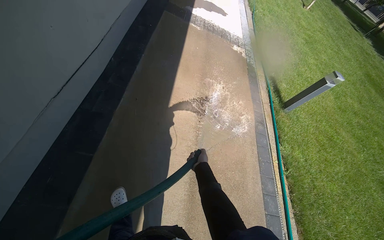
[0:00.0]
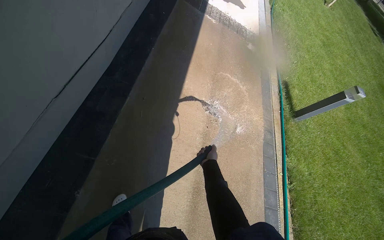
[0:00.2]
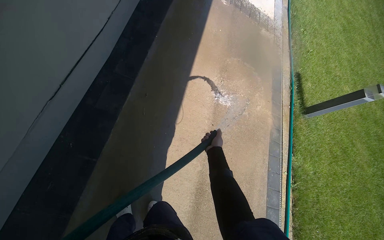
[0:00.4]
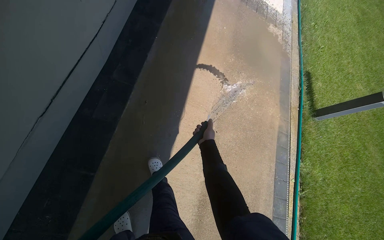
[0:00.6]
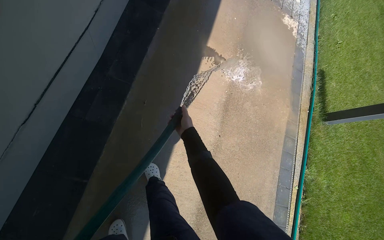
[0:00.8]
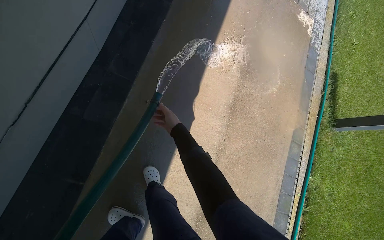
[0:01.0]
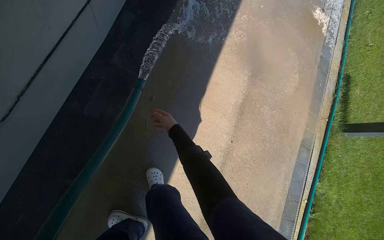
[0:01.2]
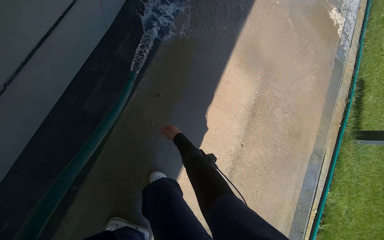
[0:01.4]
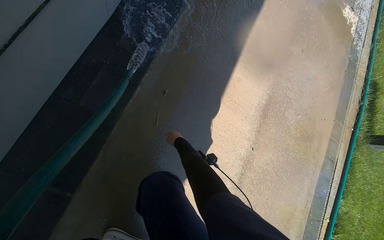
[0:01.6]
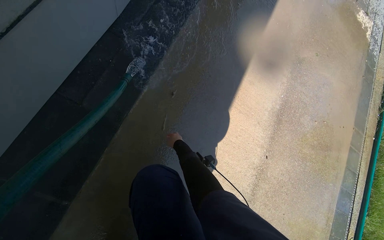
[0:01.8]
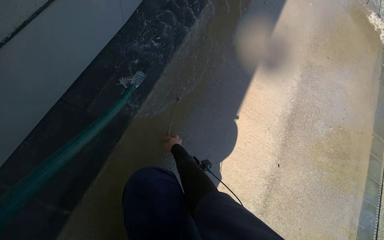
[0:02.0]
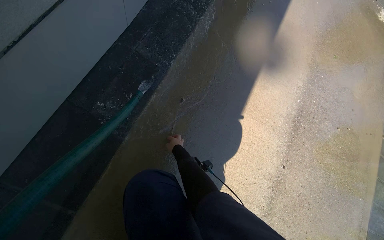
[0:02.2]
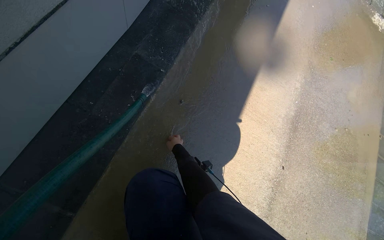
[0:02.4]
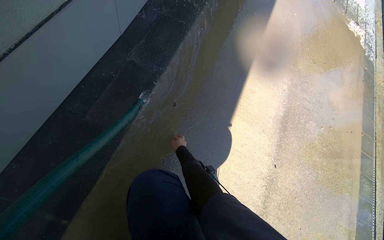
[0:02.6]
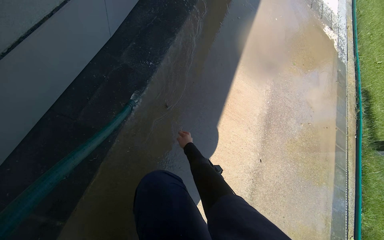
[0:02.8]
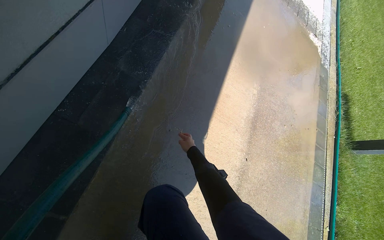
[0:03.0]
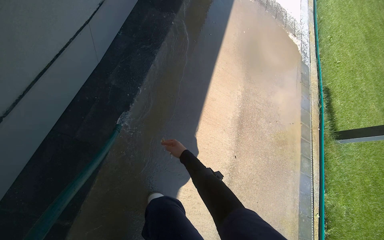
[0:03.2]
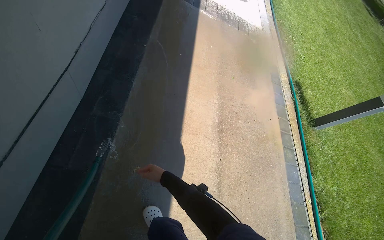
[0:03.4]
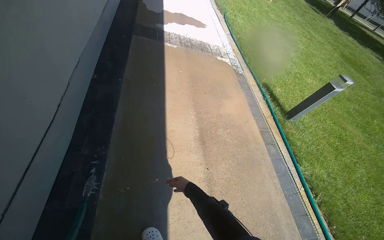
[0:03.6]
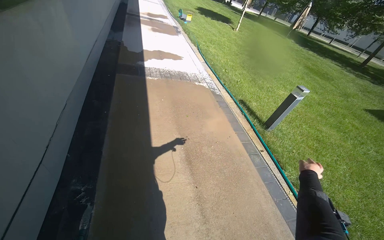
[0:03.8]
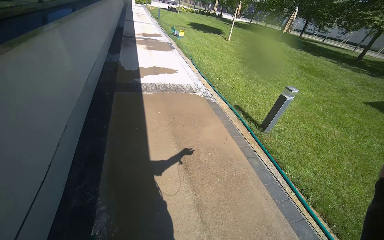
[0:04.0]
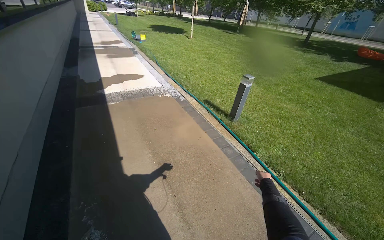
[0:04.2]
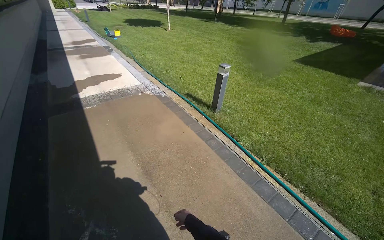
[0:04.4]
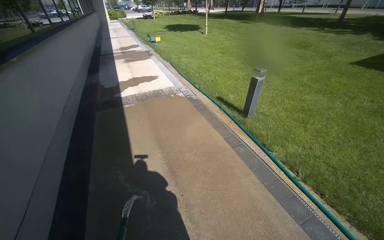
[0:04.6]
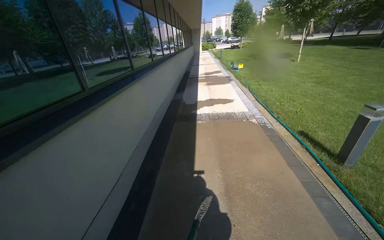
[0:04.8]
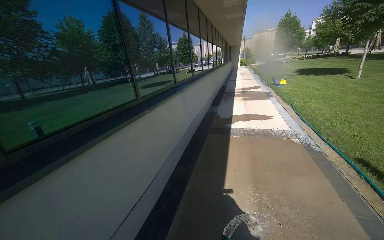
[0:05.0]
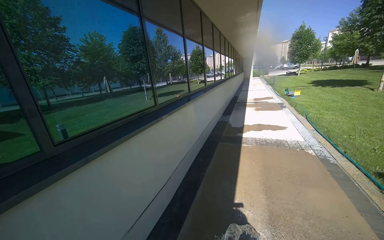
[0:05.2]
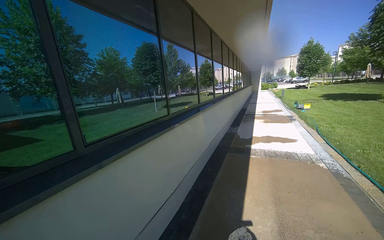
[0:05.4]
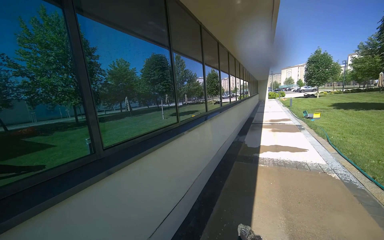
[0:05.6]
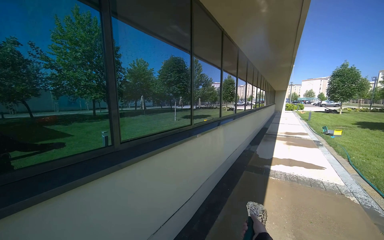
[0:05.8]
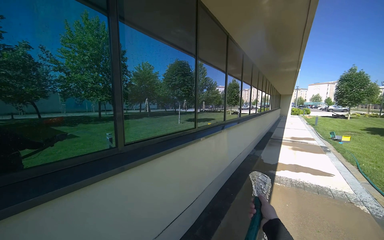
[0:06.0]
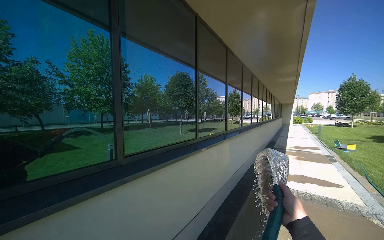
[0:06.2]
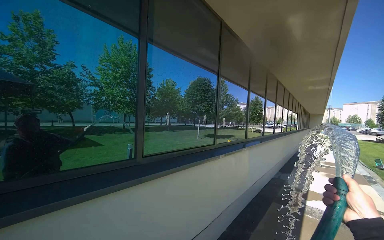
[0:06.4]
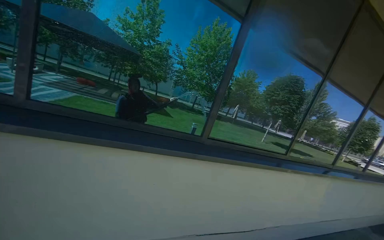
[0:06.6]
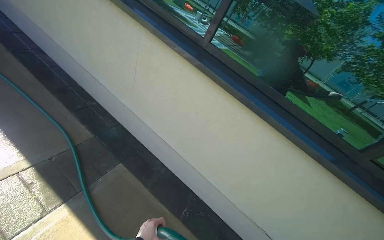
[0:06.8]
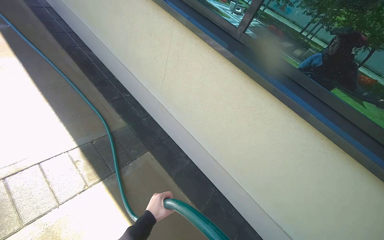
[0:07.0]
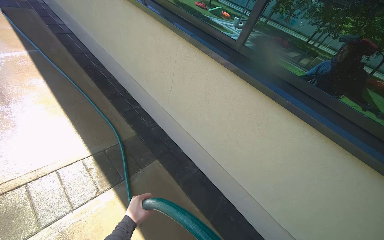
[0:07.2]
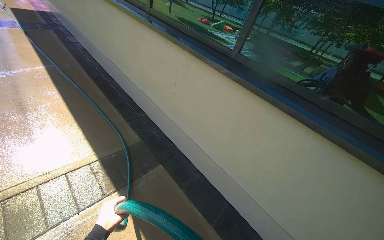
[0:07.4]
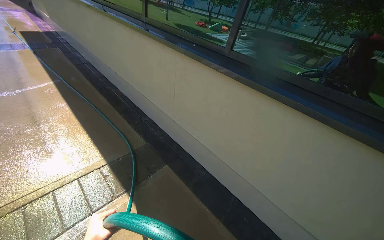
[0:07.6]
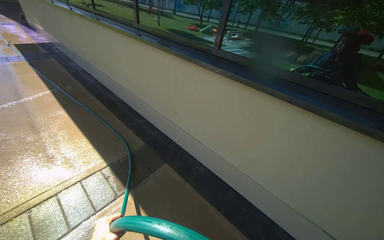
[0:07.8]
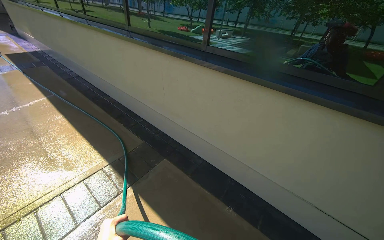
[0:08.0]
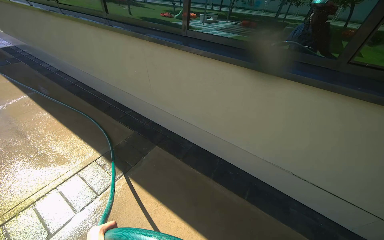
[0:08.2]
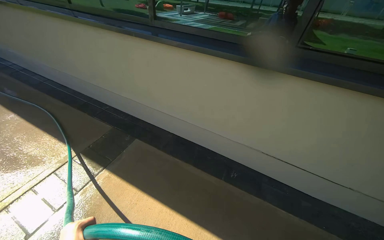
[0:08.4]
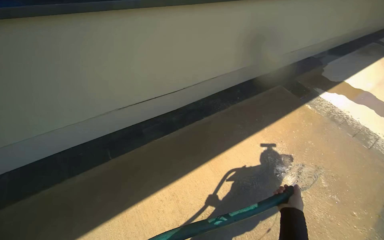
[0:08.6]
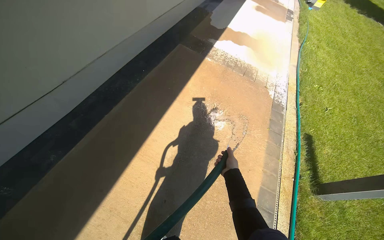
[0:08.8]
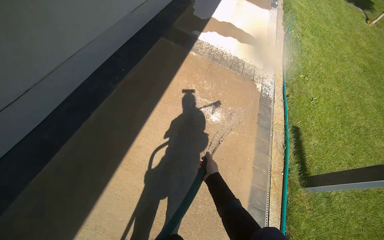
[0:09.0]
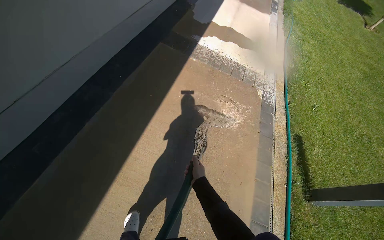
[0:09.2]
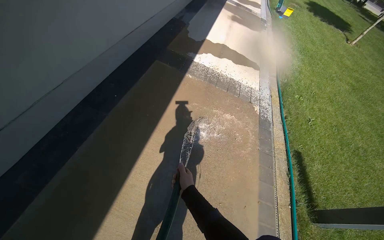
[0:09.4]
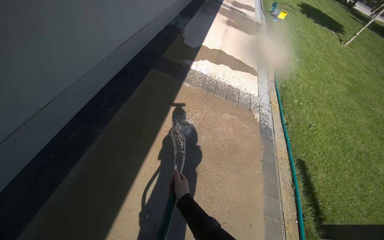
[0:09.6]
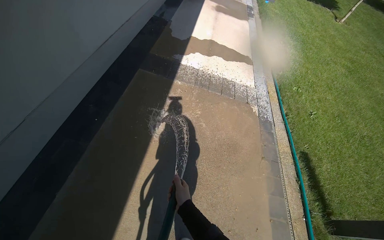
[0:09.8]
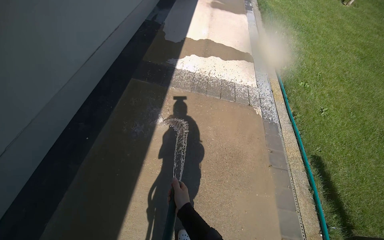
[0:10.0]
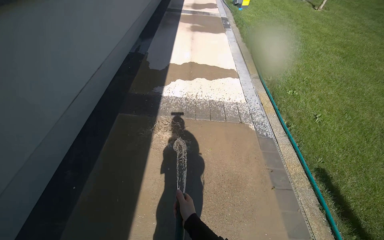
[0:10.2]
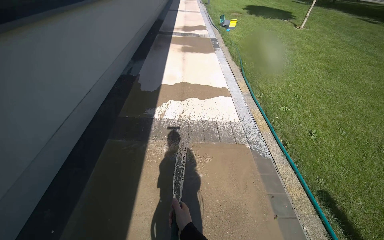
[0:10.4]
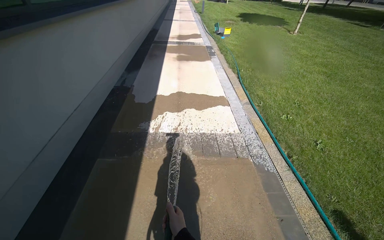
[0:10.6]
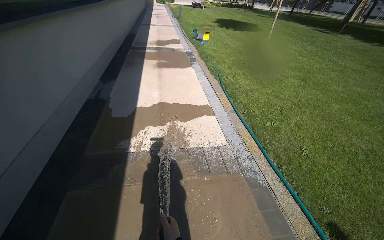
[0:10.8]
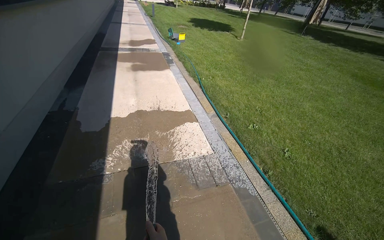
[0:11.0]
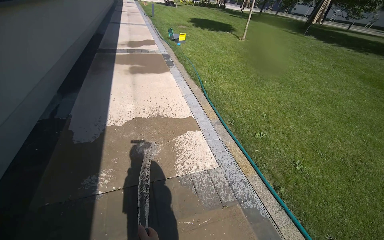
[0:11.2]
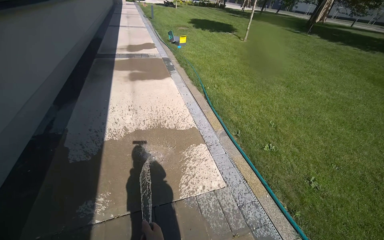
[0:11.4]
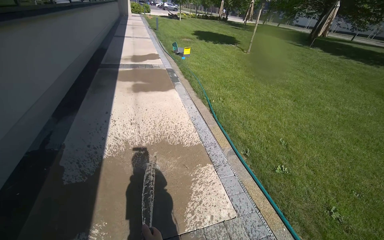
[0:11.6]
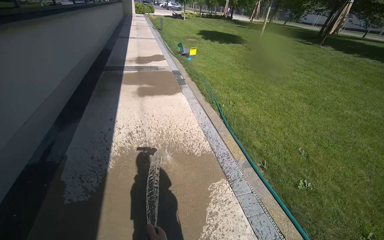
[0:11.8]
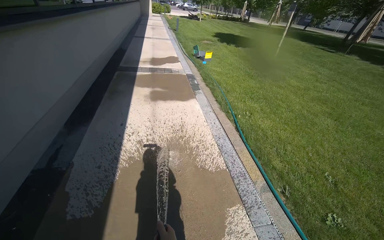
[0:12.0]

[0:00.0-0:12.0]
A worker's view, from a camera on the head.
Job: sweeping floor.
The whole recording: Rinsing concrete ground. The worker sprays water from a hose onto the concrete ground next to the building.
0:00.0 to 0:01.6: The head travels some 90 cm. The view tilts roughly 20 degrees downward.
0:01.6 to 0:03.0: The right hand moves nearer to the camera, roughly 10 cm.
0:03.0 to 0:04.4: The wearer moves about 1 m. The head turns to the right by some 60 degrees. The camera pitches upward, by roughly 25 degrees.
0:04.4 to 0:06.0: The camera travels some 60 cm. The head turns to the left by approximately 70 degrees. The wearer looks approximately 30 degrees further upward.
0:06.0 to 0:07.6: The head rotates some 55 degrees to the left.
0:07.6 to 0:09.0: The head travels some 90 cm. The wearer's head swings approximately 85 degrees to the right. The view tips downward by about 25 degrees.
0:09.0 to 0:10.4: The wearer moves some 1 m. The view tips upward by approximately 10 degrees.
0:10.4 to 0:12.0: The head travels about 1.5 m.

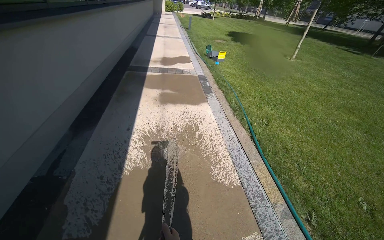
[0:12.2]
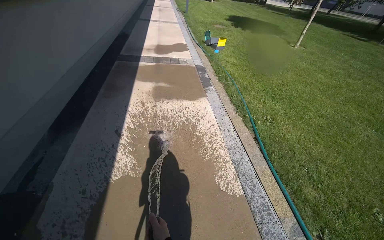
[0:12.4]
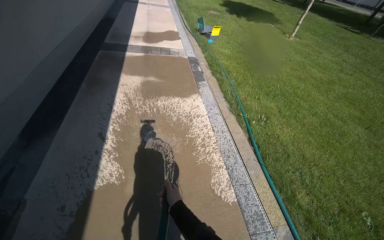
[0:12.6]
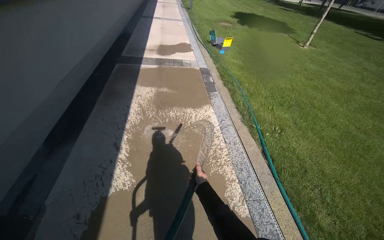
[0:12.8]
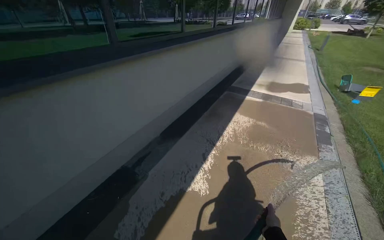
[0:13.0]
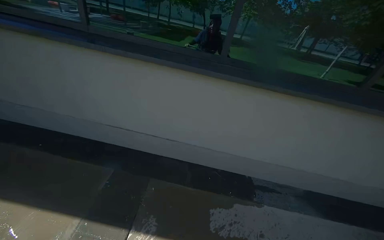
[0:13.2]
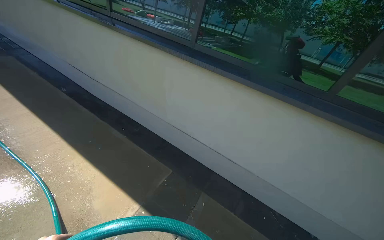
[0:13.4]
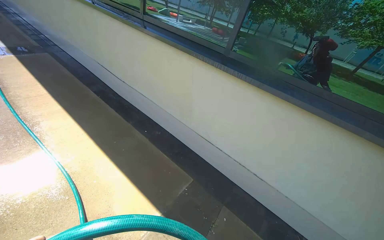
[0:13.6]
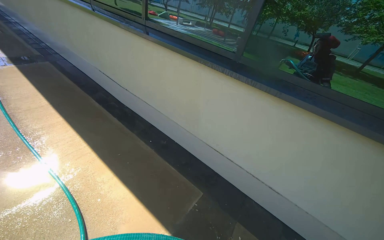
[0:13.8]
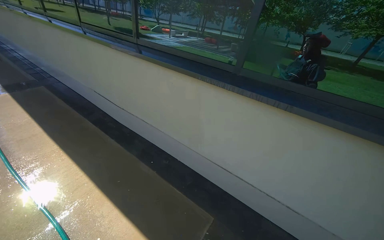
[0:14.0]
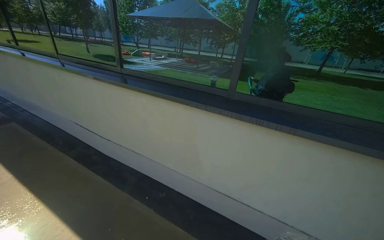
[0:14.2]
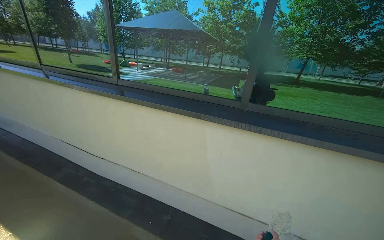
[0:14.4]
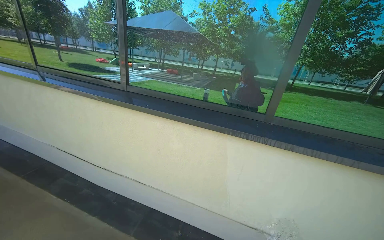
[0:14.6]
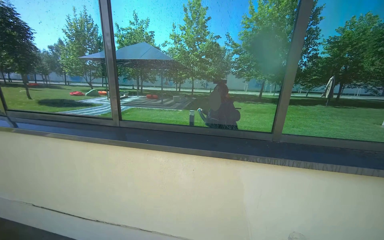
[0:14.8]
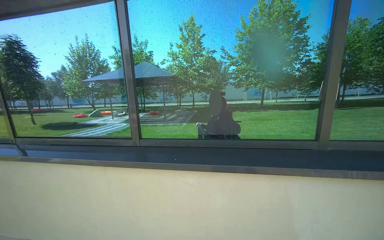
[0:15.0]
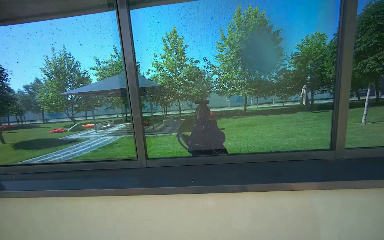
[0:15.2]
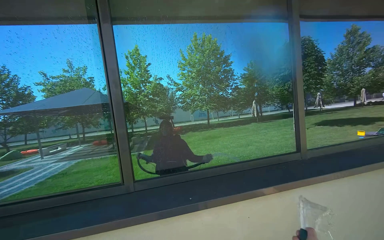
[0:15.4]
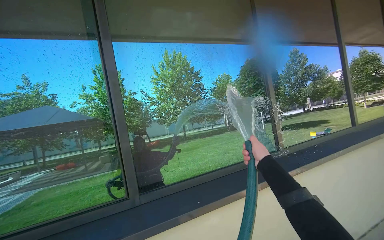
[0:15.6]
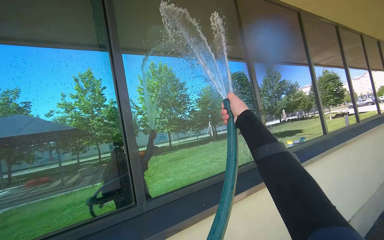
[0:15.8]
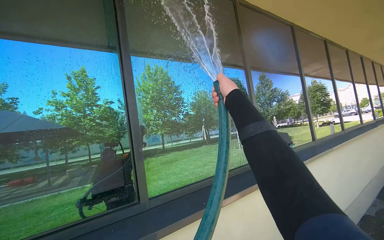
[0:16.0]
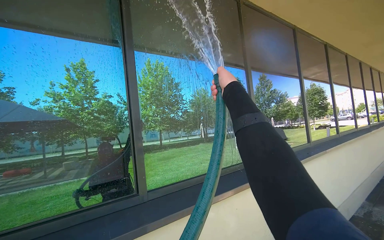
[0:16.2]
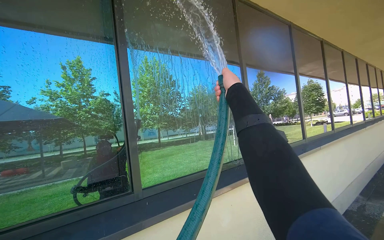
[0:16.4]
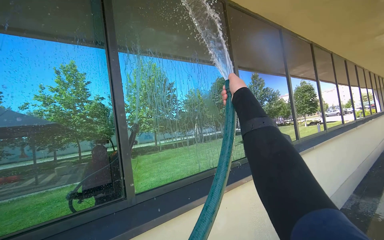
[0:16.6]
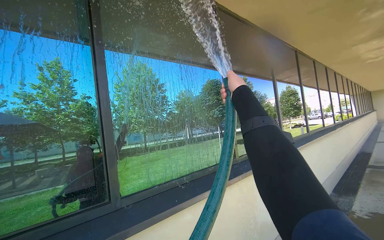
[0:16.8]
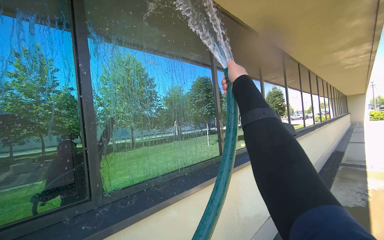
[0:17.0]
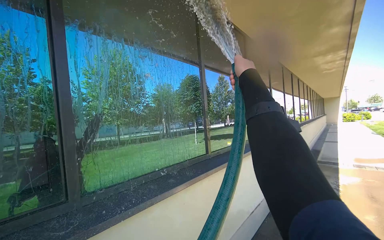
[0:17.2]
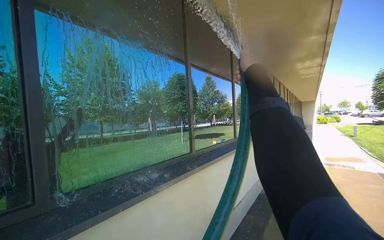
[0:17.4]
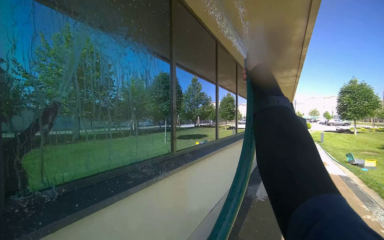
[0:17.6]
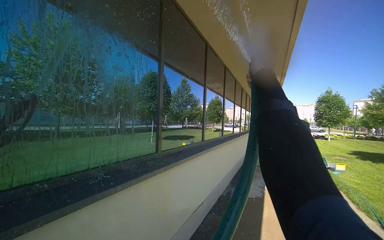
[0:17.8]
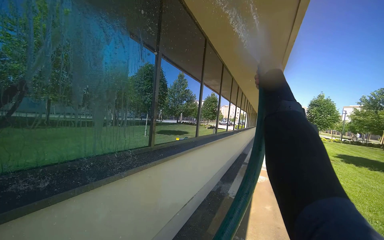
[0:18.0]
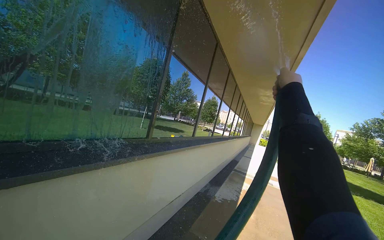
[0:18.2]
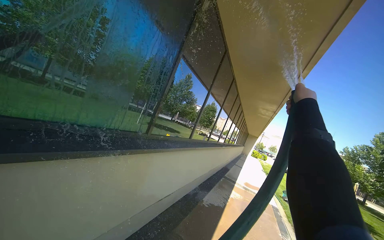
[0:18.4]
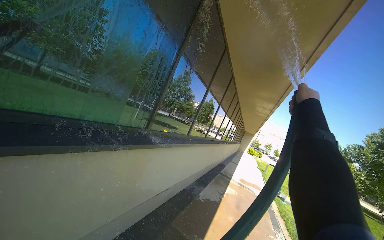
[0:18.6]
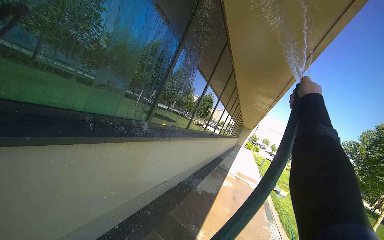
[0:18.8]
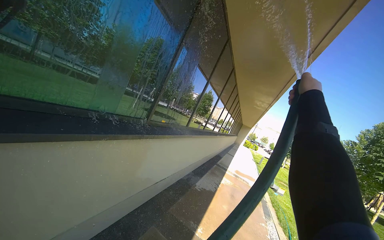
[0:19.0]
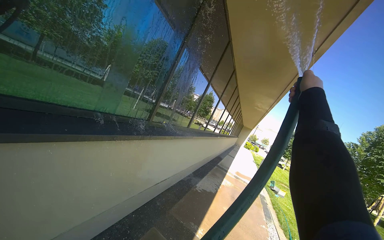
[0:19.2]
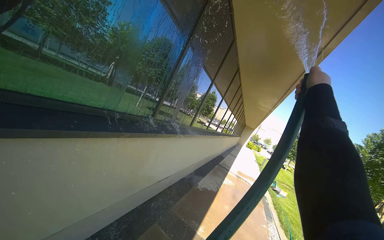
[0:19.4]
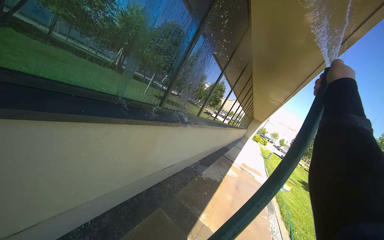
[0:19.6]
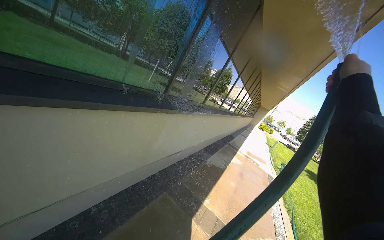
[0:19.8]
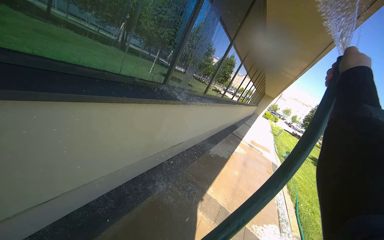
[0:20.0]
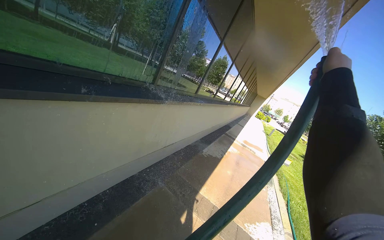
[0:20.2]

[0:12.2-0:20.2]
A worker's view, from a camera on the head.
Job: sweeping floor.
The whole recording: Rinsing concrete ground. The worker sprays water from a hose onto the concrete ground next to the building.
0:15.4 to 0:17.0: The head travels some 60 cm. The view swings some 30 degrees to the right.
0:17.0 to 0:18.6: The camera sweeps to the right, by approximately 25 degrees. The scene turns about 30 degrees clockwise in the picture. The right hand is displaced to the right by some 30 cm.
0:18.6 to 0:20.2: The camera pitches downward, by roughly 15 degrees.
